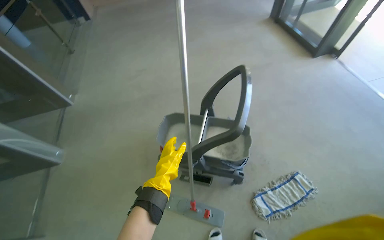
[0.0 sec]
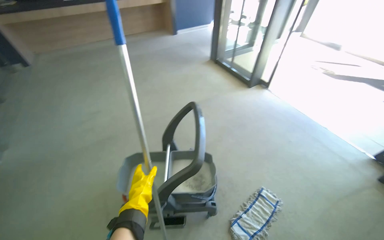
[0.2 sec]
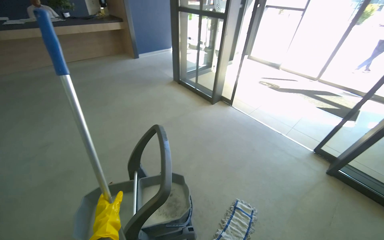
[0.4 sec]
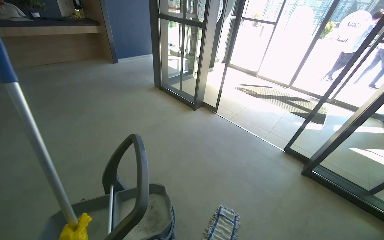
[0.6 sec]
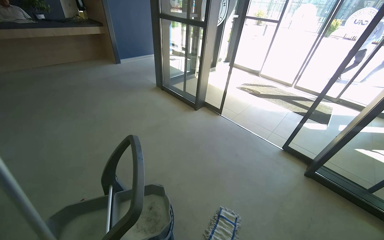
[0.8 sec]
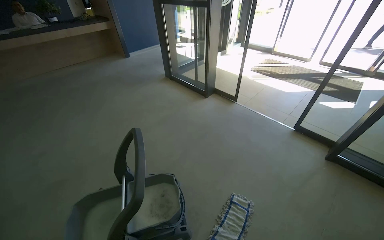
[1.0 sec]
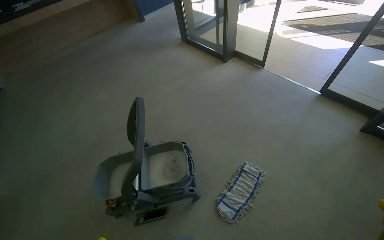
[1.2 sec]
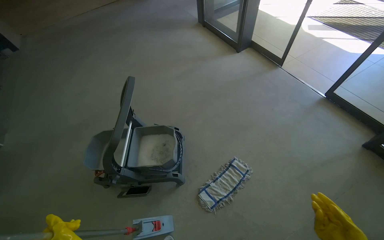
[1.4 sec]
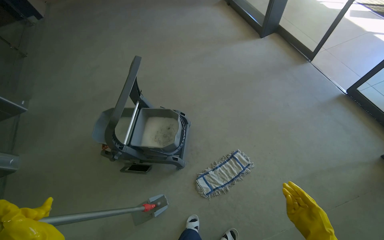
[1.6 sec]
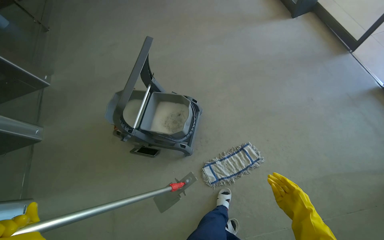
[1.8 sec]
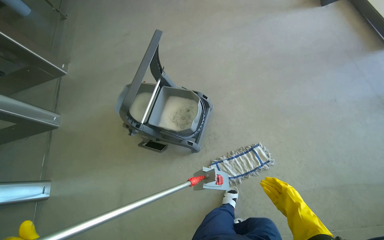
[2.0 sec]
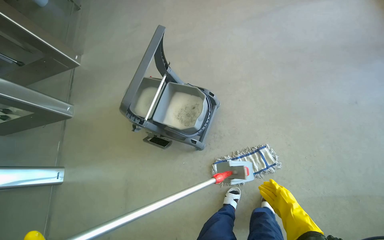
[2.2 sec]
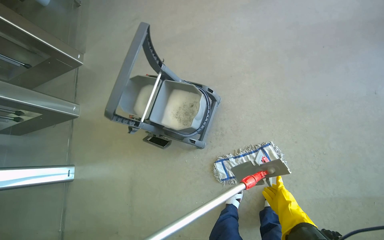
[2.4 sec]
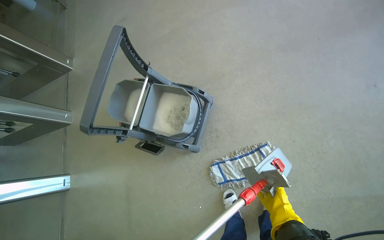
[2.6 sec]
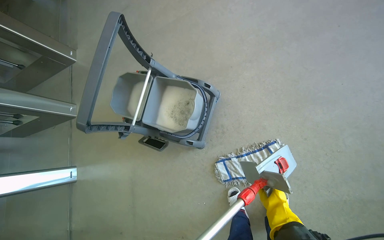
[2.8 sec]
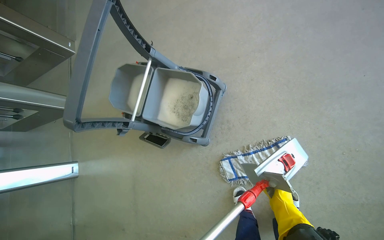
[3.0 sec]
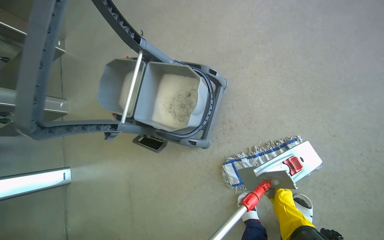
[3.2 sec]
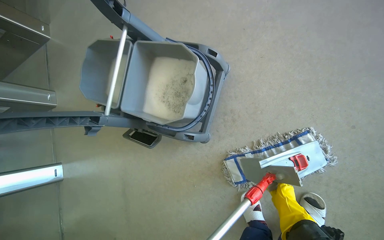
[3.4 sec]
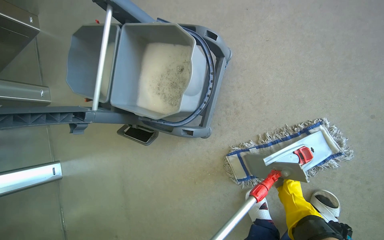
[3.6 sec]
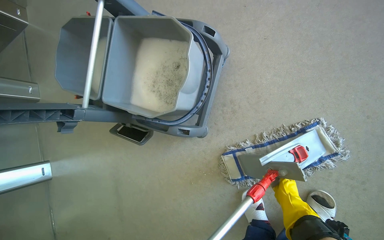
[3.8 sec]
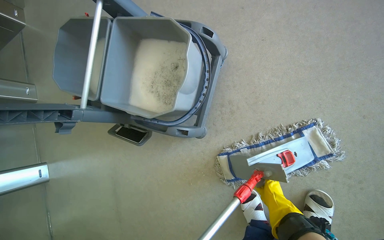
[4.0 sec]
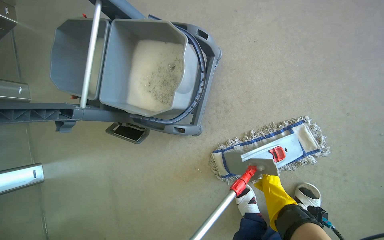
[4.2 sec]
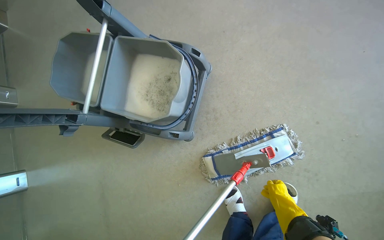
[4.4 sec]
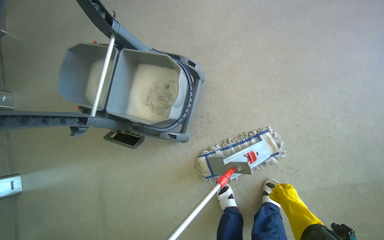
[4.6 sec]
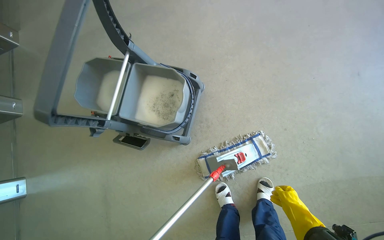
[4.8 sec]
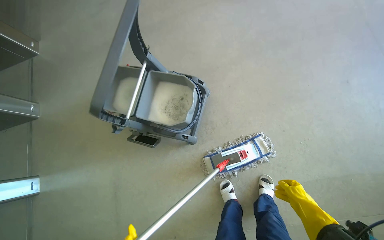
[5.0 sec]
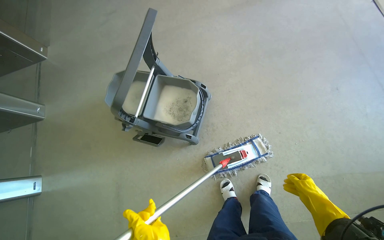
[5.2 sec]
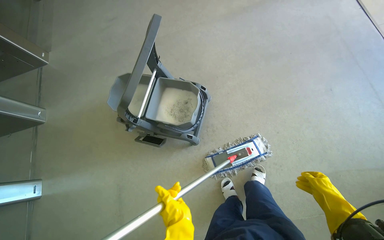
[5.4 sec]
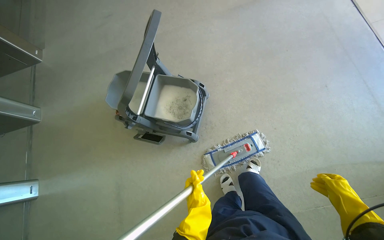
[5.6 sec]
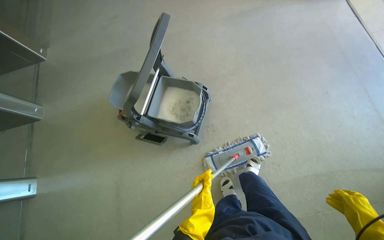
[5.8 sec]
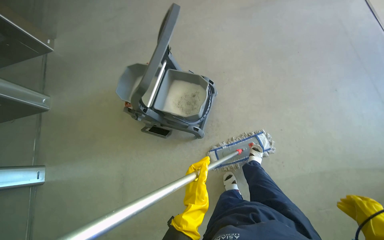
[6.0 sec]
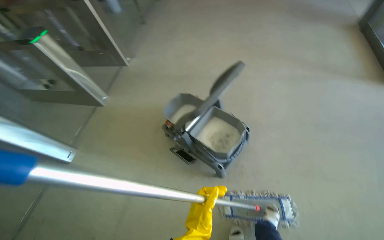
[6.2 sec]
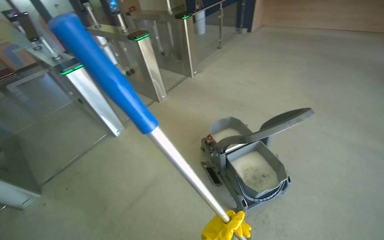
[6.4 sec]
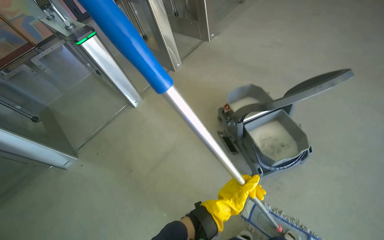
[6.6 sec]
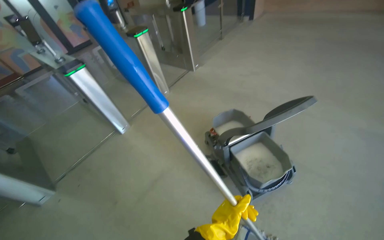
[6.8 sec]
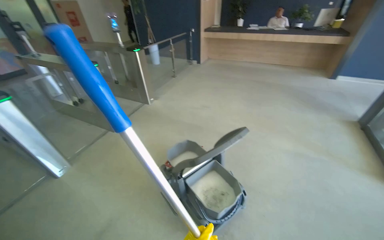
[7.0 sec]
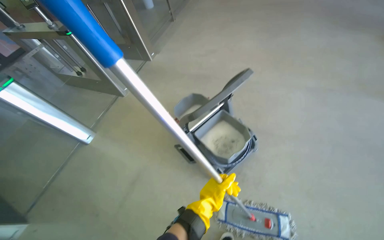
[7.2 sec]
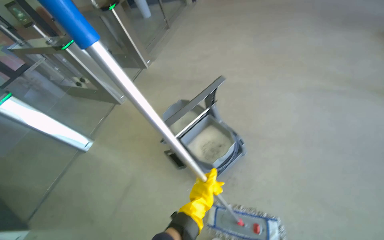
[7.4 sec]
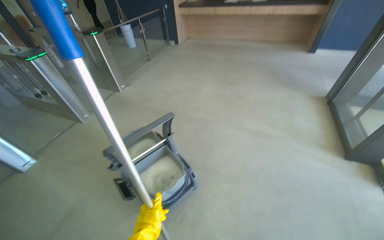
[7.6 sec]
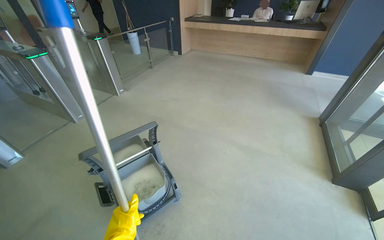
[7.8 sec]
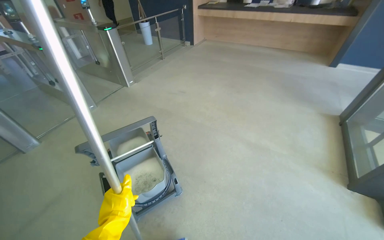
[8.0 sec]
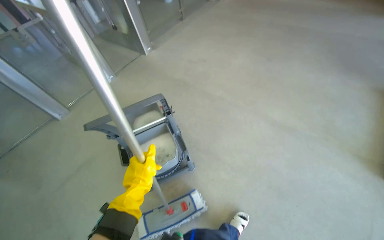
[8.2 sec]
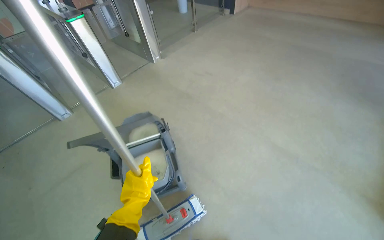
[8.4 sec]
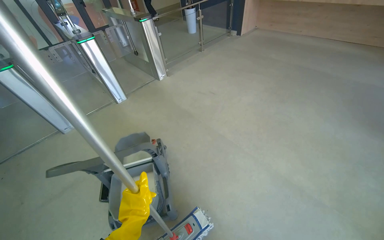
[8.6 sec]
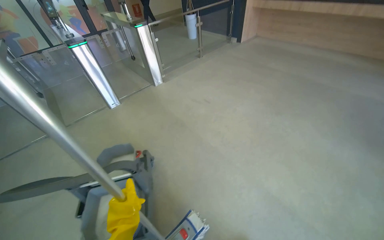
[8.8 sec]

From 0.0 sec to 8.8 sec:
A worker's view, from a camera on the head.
Job: preparing cleaning supplies.
The whole recording: Preparing mop for cleaning. The worker detaches and reattaches the mop head, cleans it in the bucket, and moves the cleaning cart.
From 0.0 sec to 1.4 sec: The wearer moves some 40 cm. The wearer's head swings approximately 15 degrees to the right.
From 1.4 sec to 3.0 sec: The camera travels about 50 cm. The wearer looks some 30 degrees further to the left. The view tips downward by approximately 30 degrees.
From 4.4 sec to 5.8 sec: The camera is carried approximately 50 cm. The wearer looks approximately 15 degrees further upward.
From 5.8 sec to 7.4 sec: The wearer looks about 35 degrees further to the left.

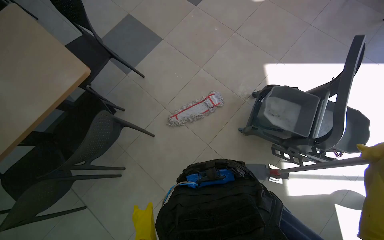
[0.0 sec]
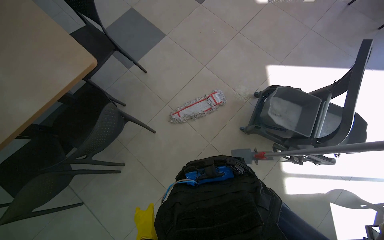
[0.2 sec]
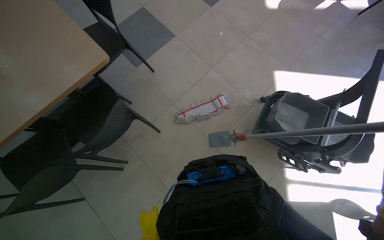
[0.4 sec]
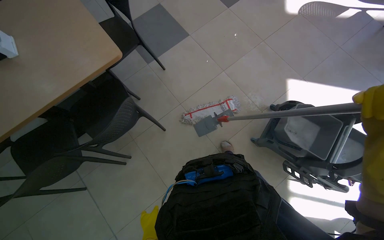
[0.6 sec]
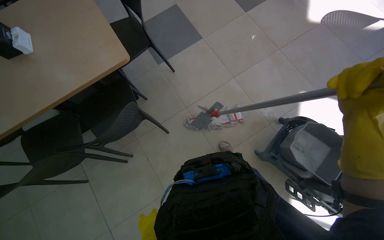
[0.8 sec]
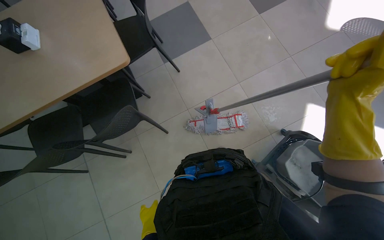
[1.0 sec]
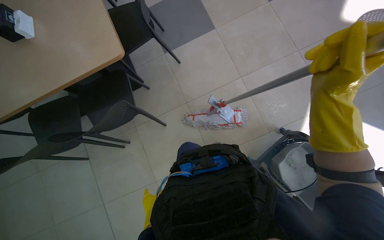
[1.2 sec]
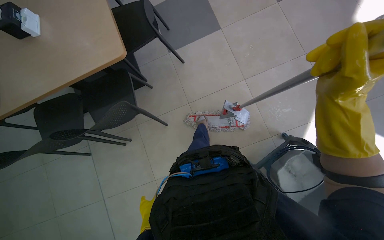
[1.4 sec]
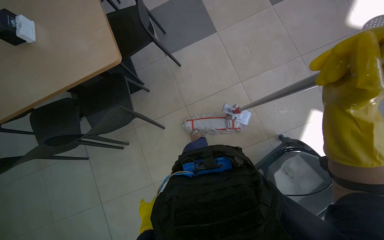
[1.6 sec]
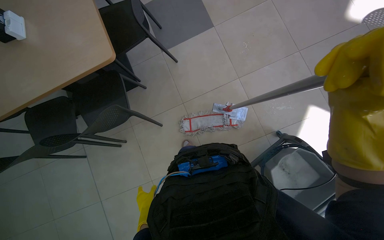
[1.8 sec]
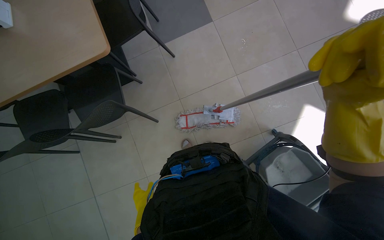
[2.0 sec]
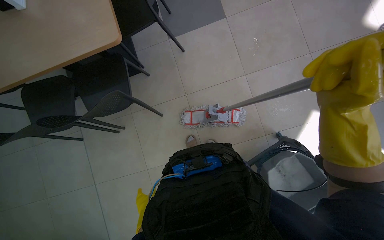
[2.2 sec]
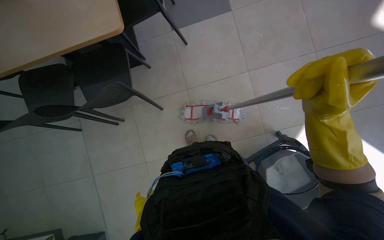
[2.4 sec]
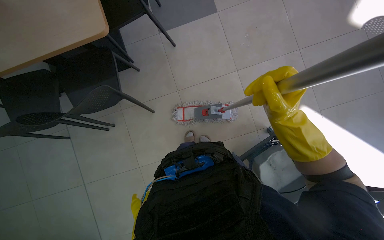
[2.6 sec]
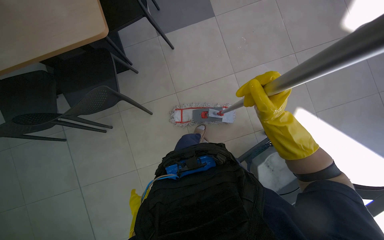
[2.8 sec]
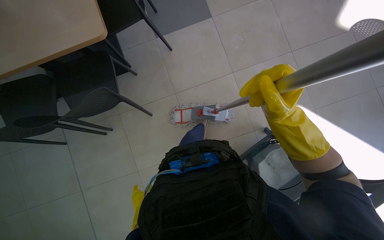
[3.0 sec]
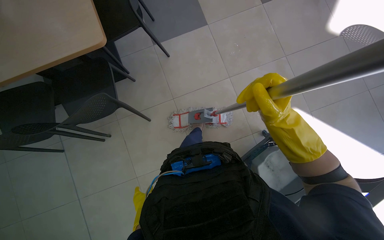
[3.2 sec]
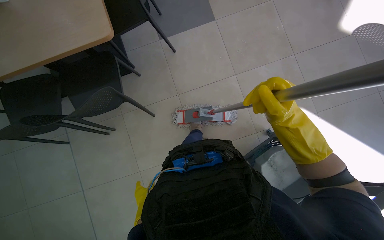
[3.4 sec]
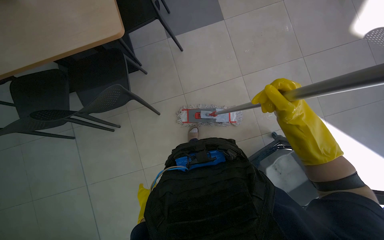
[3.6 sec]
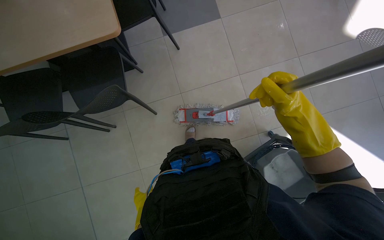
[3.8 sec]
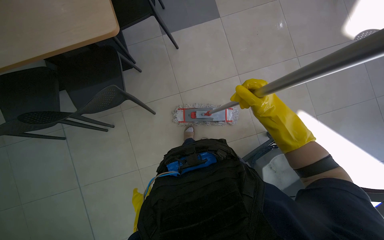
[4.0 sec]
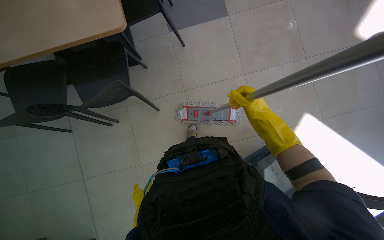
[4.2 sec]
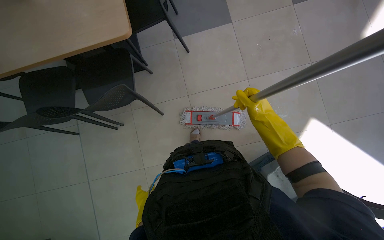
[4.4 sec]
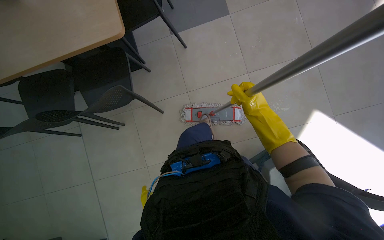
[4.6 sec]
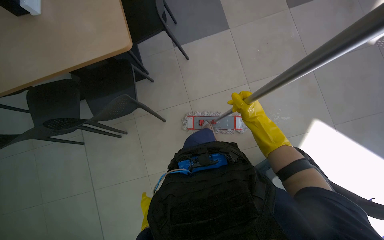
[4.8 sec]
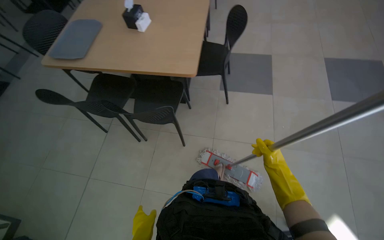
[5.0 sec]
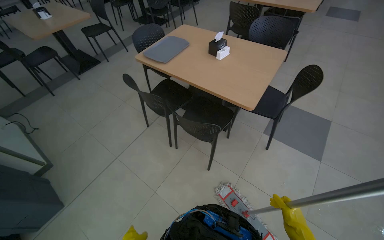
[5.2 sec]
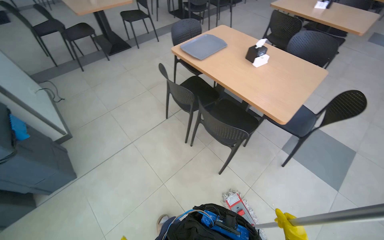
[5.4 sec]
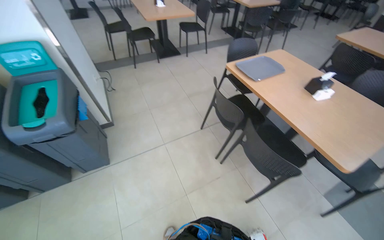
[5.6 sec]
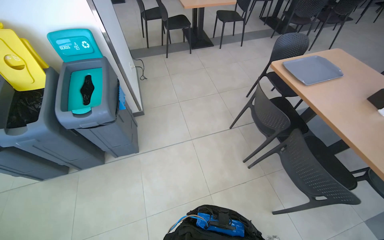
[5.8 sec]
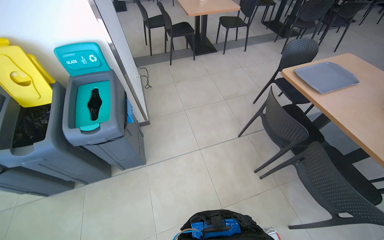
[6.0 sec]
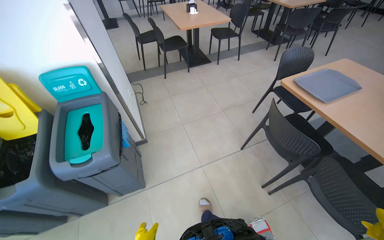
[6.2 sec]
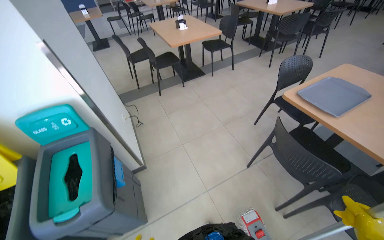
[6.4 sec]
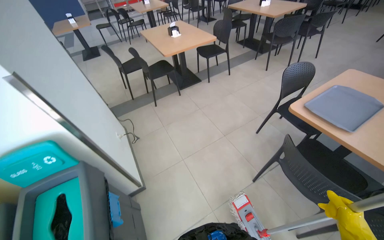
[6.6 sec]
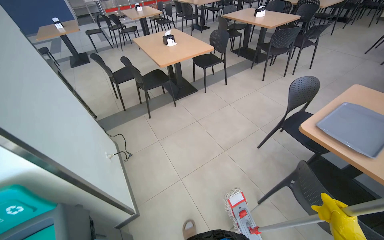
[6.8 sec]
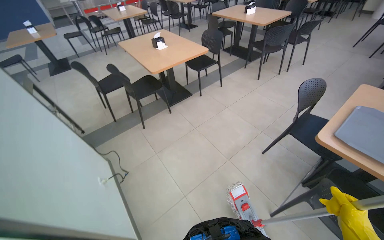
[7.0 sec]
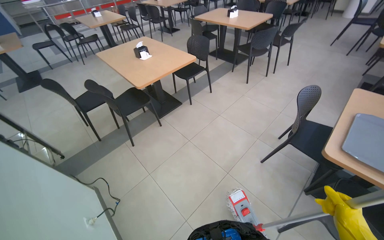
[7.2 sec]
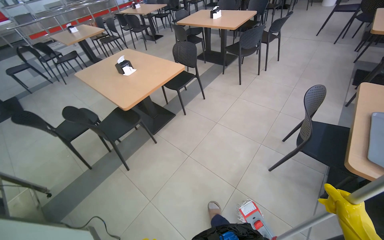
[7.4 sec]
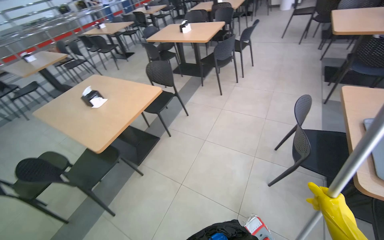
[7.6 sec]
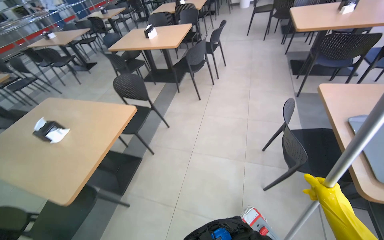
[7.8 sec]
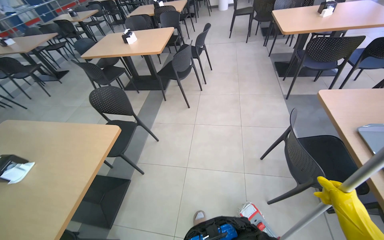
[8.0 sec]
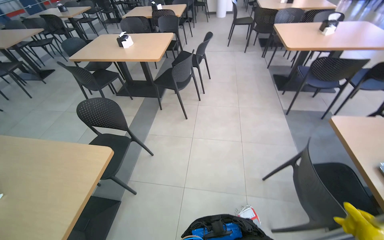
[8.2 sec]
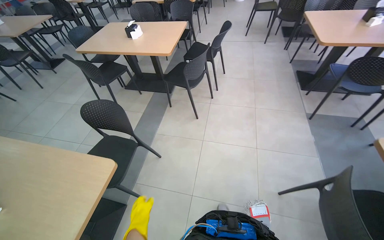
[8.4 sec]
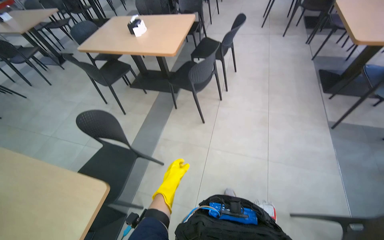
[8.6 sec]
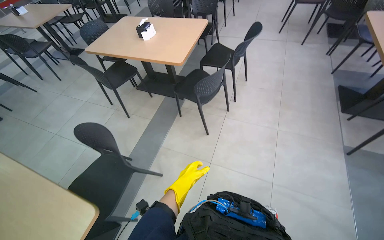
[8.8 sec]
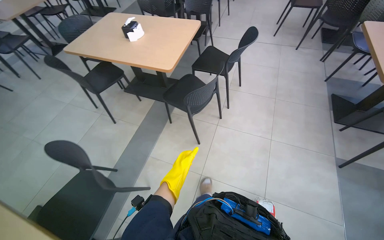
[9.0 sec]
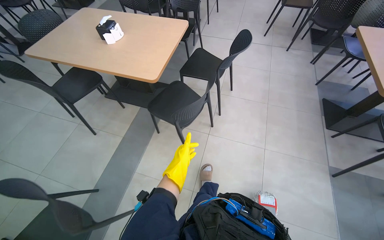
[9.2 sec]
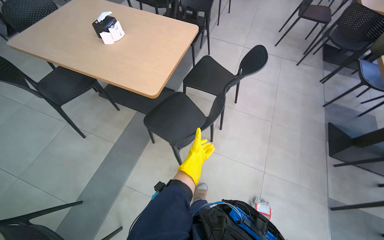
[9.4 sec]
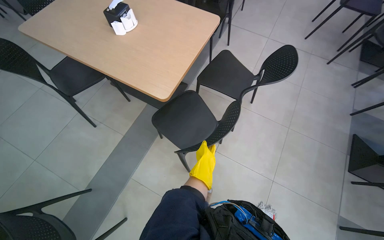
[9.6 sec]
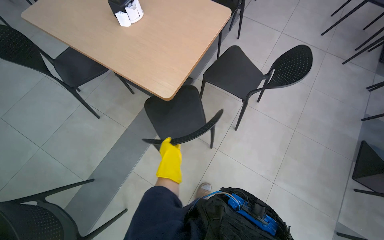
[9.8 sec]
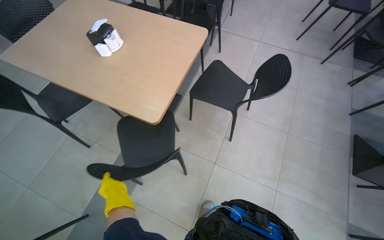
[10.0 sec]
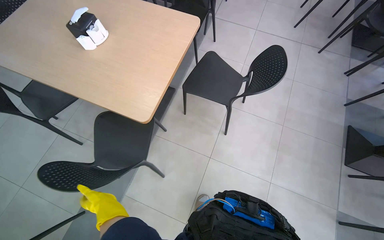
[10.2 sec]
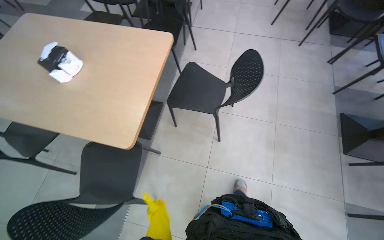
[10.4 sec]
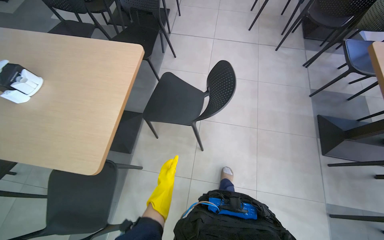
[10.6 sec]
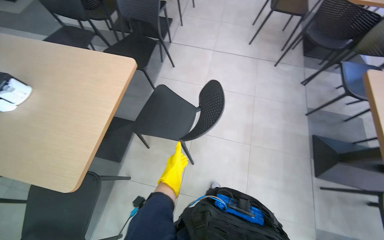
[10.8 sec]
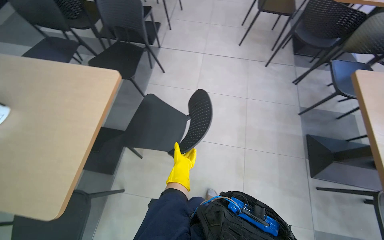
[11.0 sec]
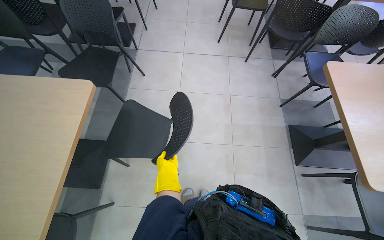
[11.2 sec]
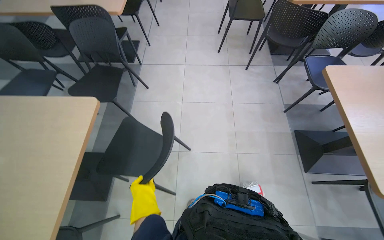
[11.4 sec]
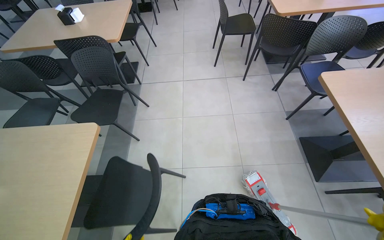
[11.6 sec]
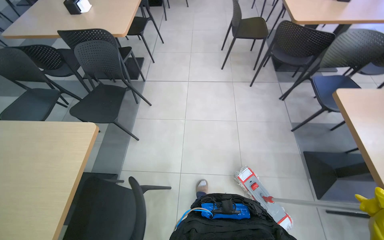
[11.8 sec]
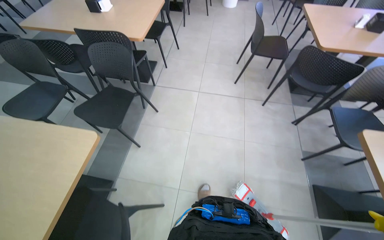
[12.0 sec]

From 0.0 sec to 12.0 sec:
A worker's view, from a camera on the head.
Job: mopping floor.
The whole recording: Mopping cafeteria floor. The worker mops the cafeteria floor with a flat mop.
From 0.0 sec to 1.6 sec: The wearer's head swings roughly 25 degrees to the left.
From 1.6 sec to 3.0 sec: The right hand goes approximately 10 cm farther from the camera.
From 3.0 sec to 4.4 sec: The right hand travels farther from the camera by about 15 cm.
From 4.4 sec to 6.0 sec: The camera is carried roughly 80 cm. The wearer looks roughly 85 degrees further to the left. The view tips upward by about 25 degrees.
From 6.0 sec to 7.6 sec: The head travels roughly 1.5 m. The wearer's head swings some 40 degrees to the right.
From 7.6 sec to 9.0 sec: The camera travels some 1.5 m.
From 9.0 sec to 10.4 sec: The camera is carried roughly 80 cm.
From 10.4 sec to 12.0 sec: The camera is carried about 60 cm.
